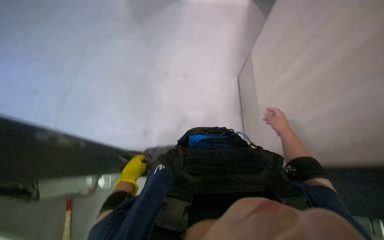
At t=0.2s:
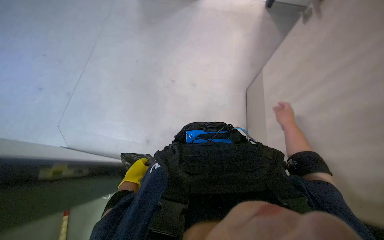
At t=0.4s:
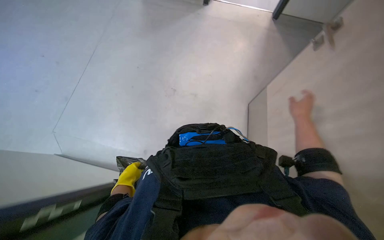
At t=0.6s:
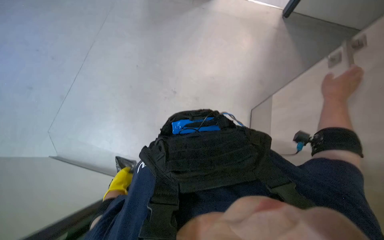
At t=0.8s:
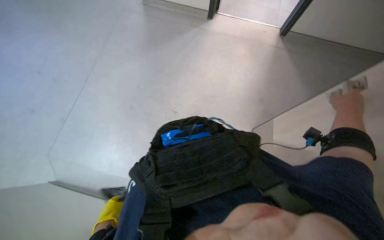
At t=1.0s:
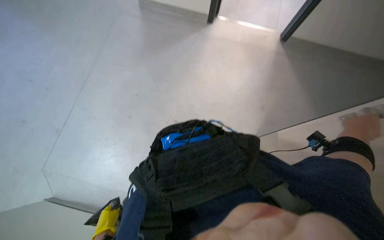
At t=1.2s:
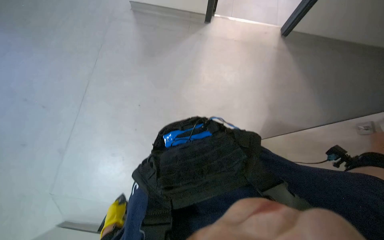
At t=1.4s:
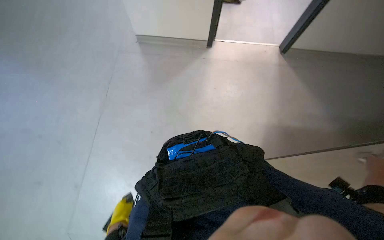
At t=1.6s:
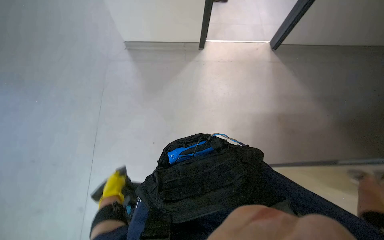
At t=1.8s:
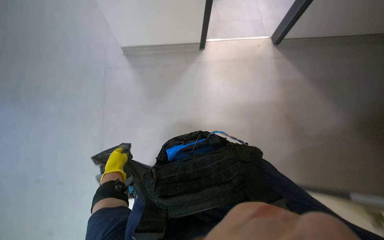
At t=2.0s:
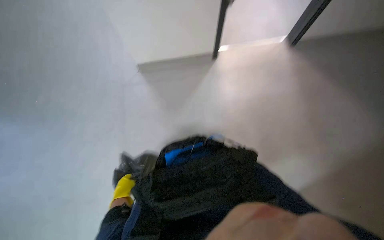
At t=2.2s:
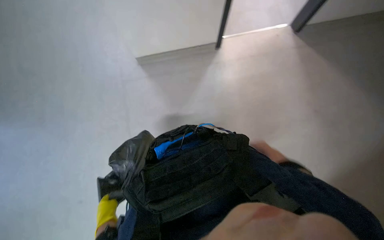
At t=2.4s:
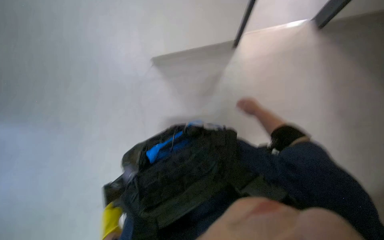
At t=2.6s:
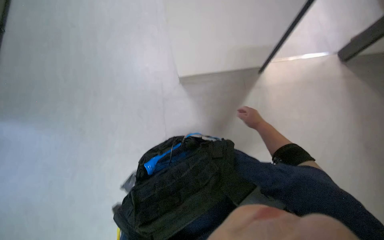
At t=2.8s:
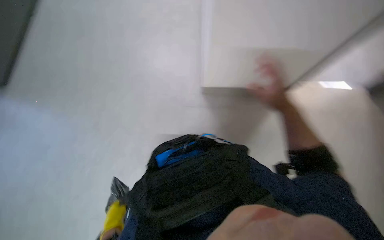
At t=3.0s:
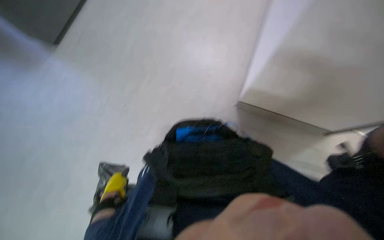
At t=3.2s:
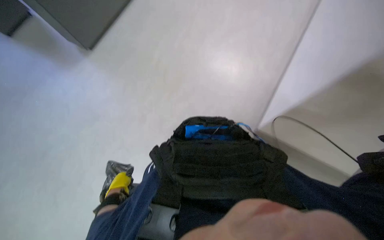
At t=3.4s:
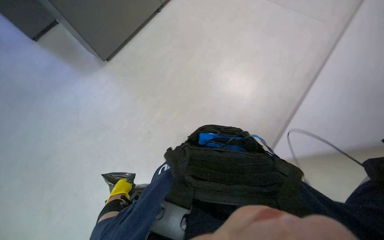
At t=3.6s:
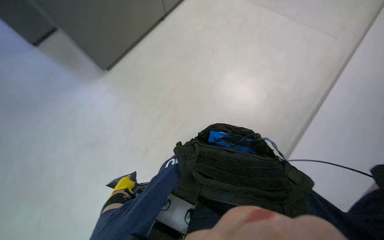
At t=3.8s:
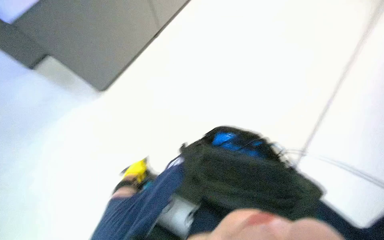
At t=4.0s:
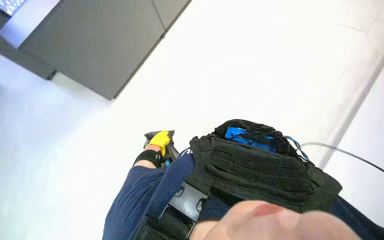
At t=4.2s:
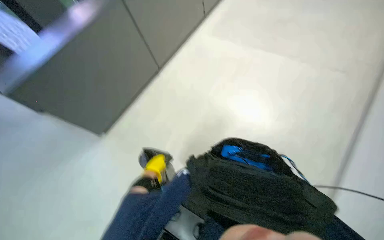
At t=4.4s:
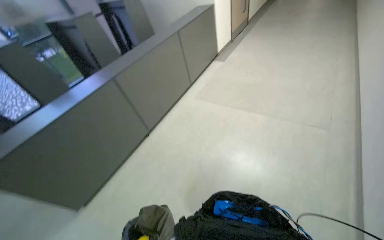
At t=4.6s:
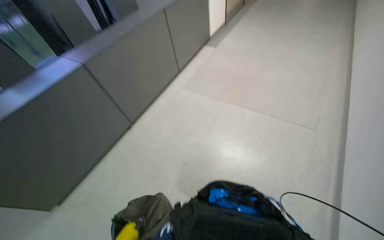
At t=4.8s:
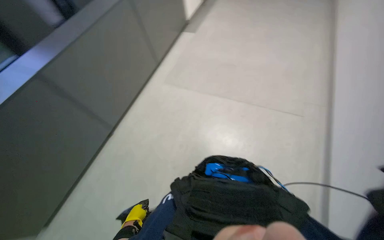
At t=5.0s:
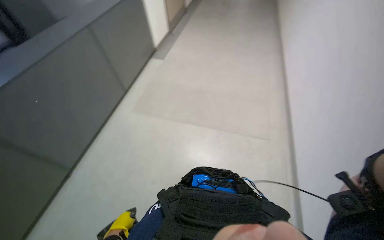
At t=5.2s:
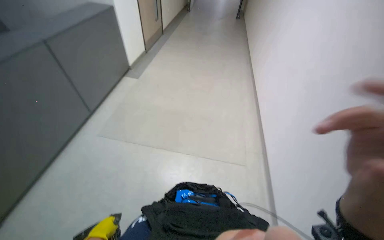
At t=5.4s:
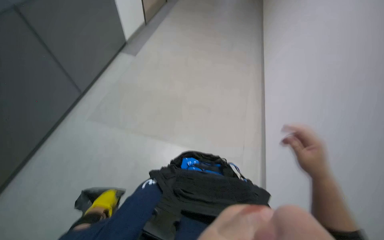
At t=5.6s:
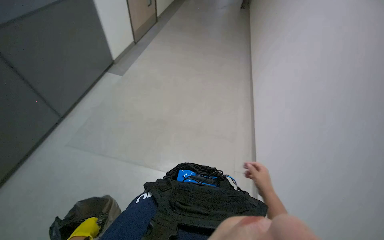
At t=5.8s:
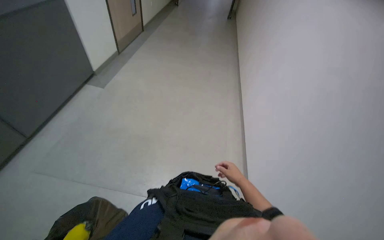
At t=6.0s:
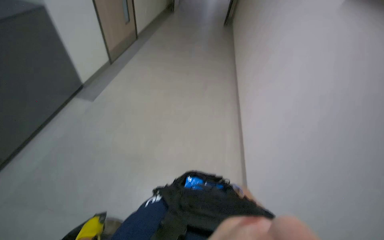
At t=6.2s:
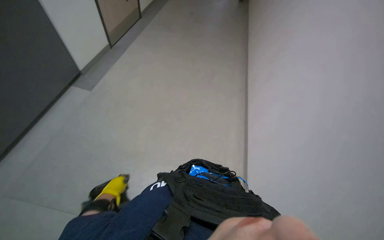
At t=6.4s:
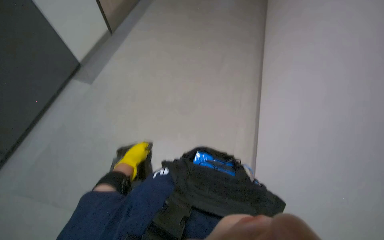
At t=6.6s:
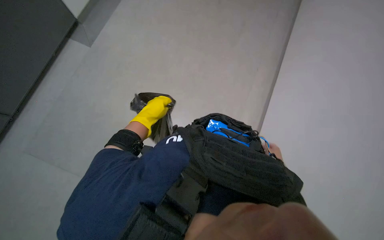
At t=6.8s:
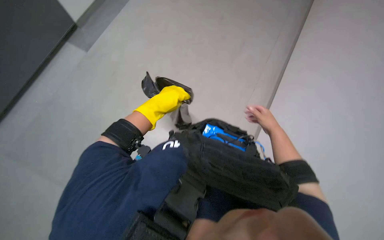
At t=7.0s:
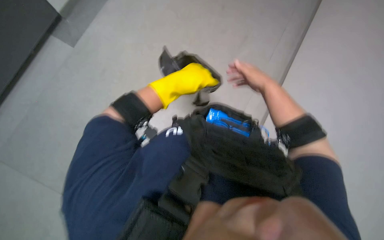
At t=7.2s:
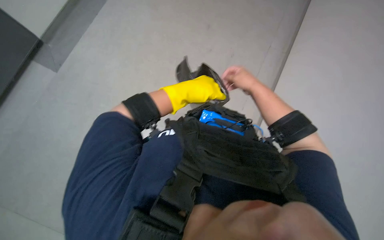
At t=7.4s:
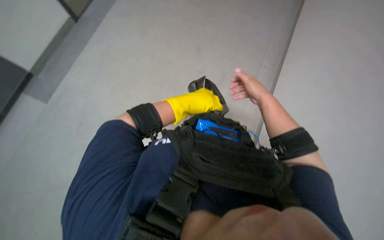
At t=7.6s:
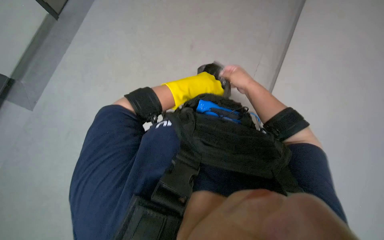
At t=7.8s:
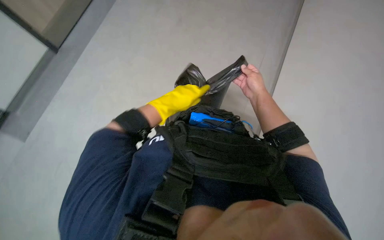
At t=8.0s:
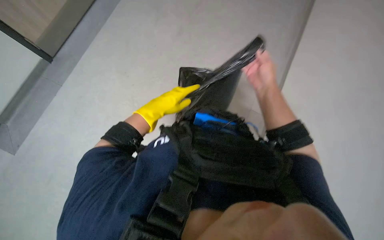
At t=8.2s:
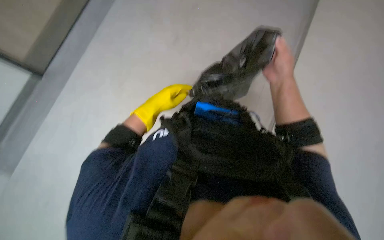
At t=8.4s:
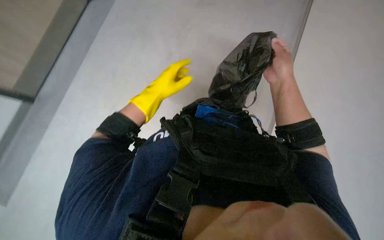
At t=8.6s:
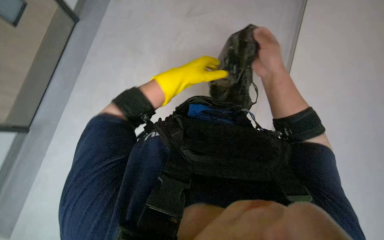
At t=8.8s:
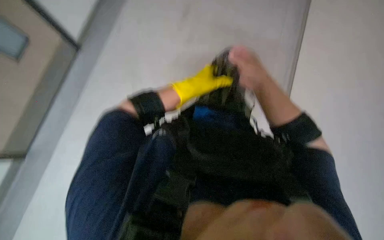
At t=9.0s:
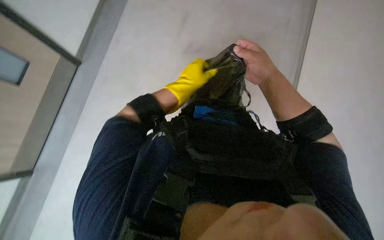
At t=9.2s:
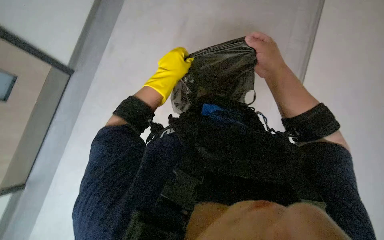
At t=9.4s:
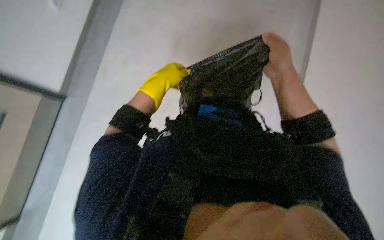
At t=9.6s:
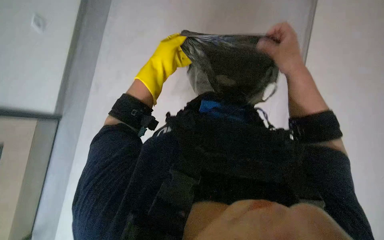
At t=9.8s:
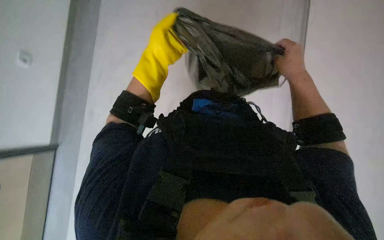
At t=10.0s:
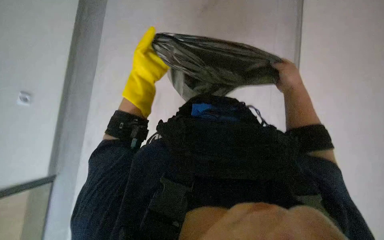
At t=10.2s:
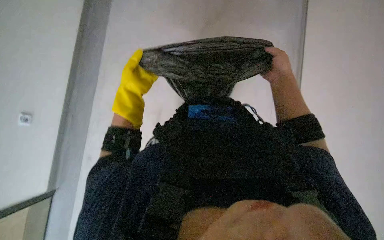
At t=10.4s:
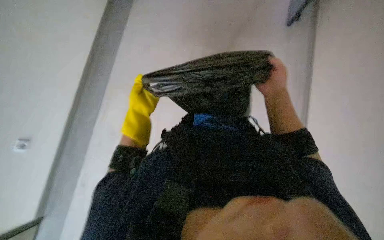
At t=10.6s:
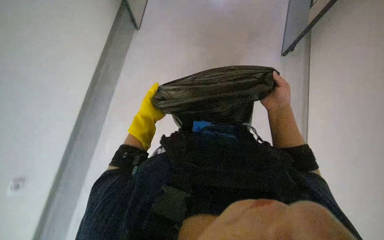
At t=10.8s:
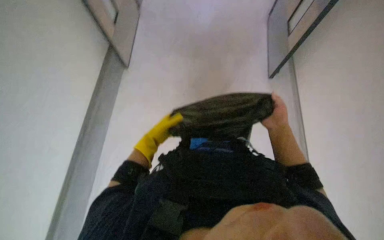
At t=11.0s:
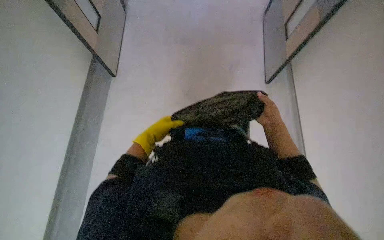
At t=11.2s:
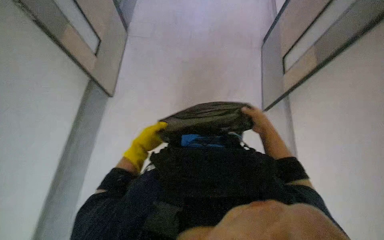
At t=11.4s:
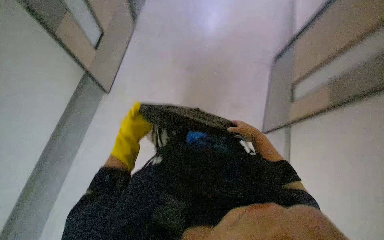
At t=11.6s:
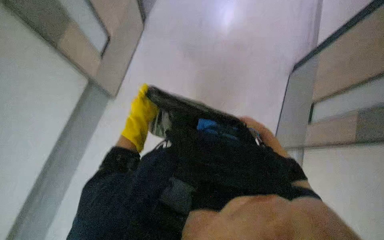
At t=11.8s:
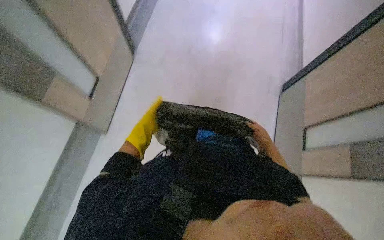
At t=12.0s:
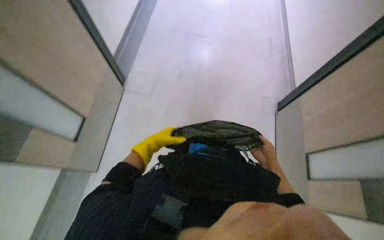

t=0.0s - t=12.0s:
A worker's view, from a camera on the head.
Job: managing trash.
The whole recording: Transporting collected trash. The worker walks while carrying a trash bag filled with collected debris.
t=0.0s - t=1.6s: The left hand goes roughly 15 cm to the left.
t=1.6s - t=3.0s: The head rotates some 25 degrees to the left. The wearer looks approximately 15 degrees further upward.
t=3.0s - t=4.4s: The left hand goes approximately 15 cm down the picture.
t=4.4s - t=6.0s: The view pans to the right by roughly 25 degrees.
t=6.0s - t=7.6s: The view tips downward by some 20 degrees.
t=7.6s - t=9.0s: The wearer looks approximately 15 degrees further upward. The left hand reaches about 10 cm to the left, then returns.
t=9.0s - t=10.4s: The right hand moves farther from the camera, approximately 10 cm. The left hand heads to the left, covering about 15 cm.
t=10.4s - t=12.0s: The view tips upward by roughly 25 degrees. The left hand travels farther from the camera by some 10 cm; the right hand heads down the picture, covering some 10 cm.

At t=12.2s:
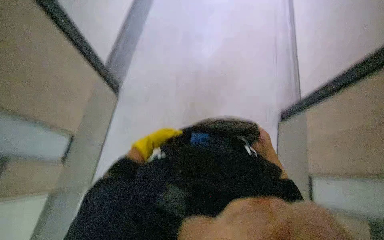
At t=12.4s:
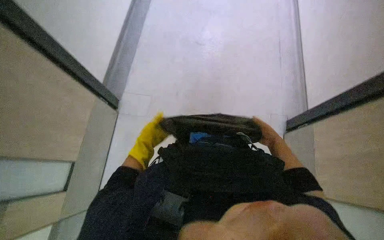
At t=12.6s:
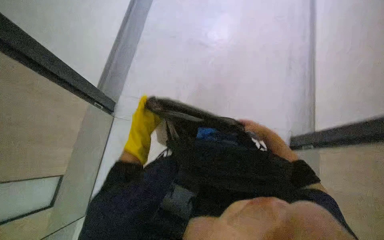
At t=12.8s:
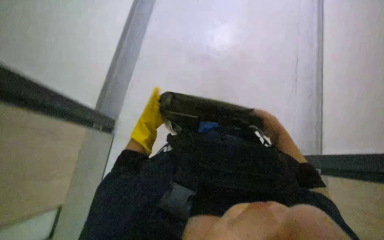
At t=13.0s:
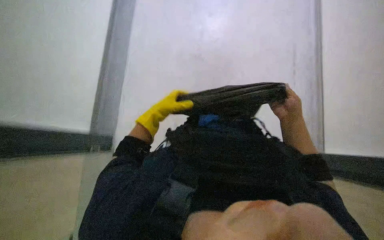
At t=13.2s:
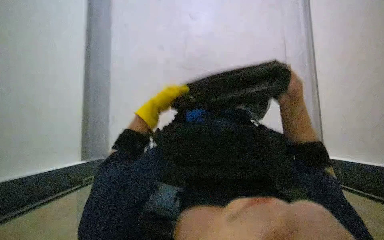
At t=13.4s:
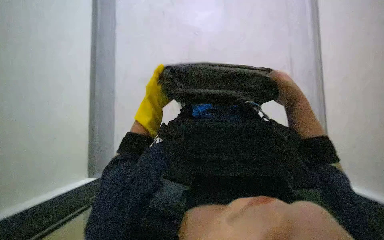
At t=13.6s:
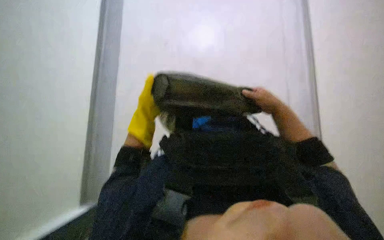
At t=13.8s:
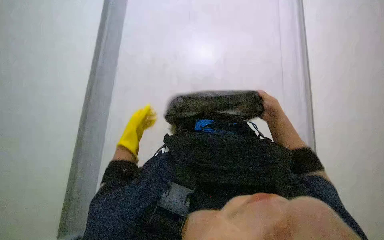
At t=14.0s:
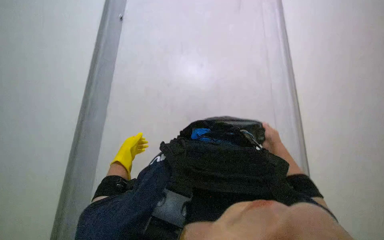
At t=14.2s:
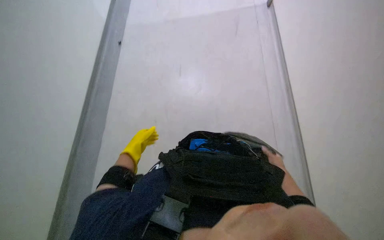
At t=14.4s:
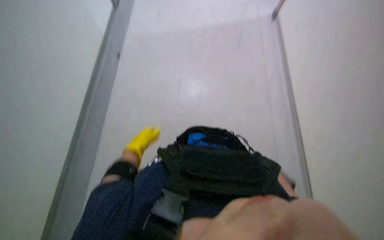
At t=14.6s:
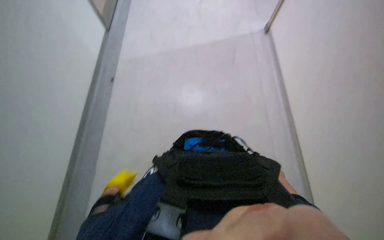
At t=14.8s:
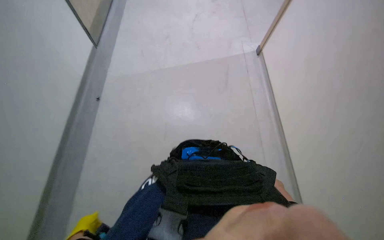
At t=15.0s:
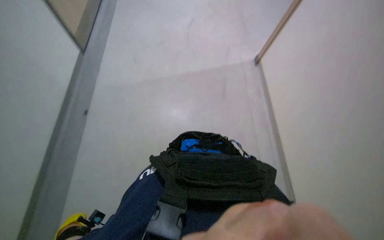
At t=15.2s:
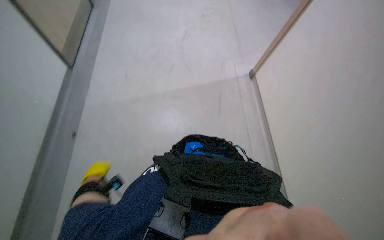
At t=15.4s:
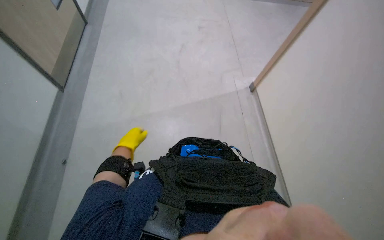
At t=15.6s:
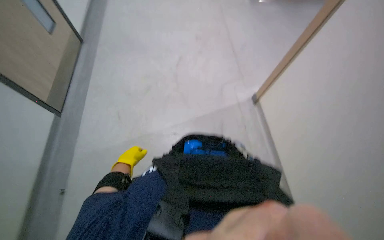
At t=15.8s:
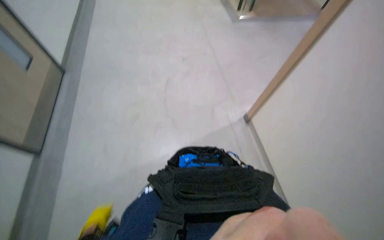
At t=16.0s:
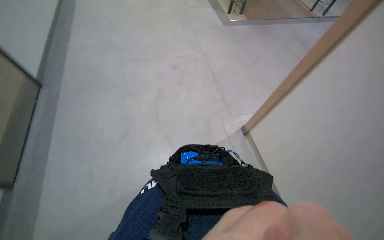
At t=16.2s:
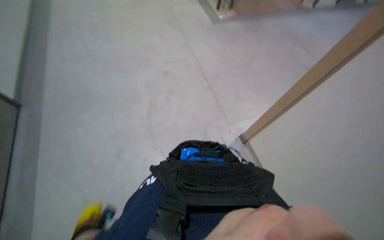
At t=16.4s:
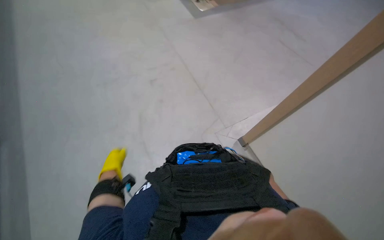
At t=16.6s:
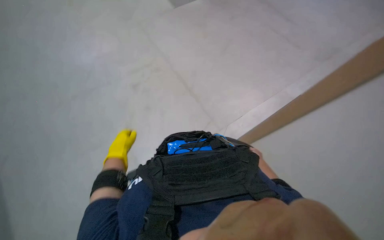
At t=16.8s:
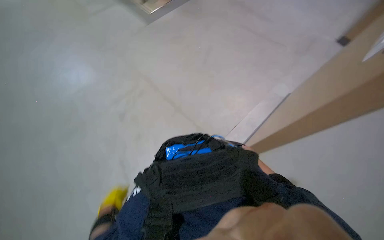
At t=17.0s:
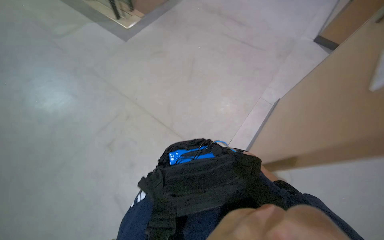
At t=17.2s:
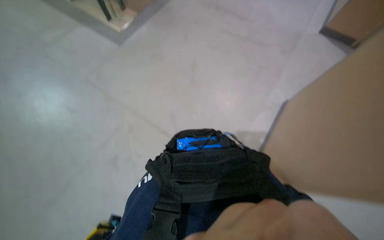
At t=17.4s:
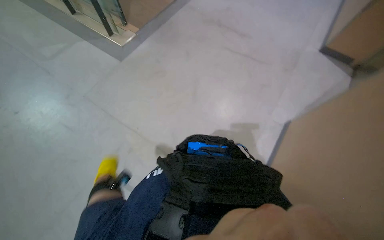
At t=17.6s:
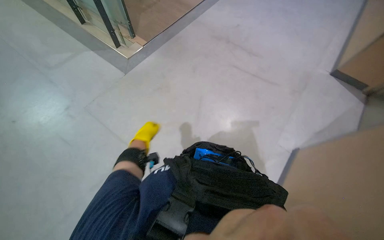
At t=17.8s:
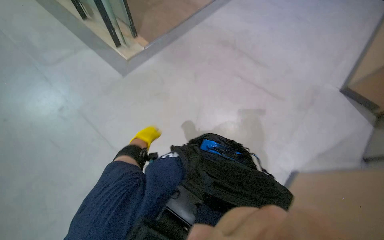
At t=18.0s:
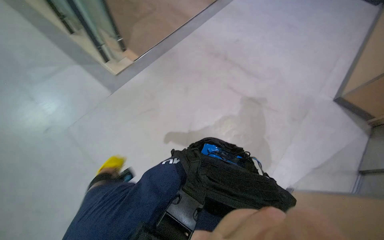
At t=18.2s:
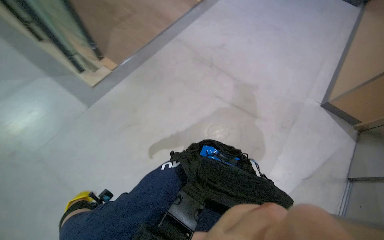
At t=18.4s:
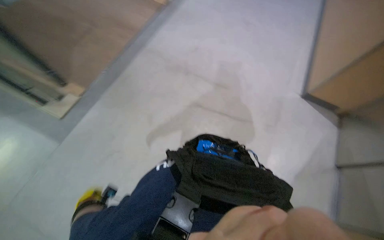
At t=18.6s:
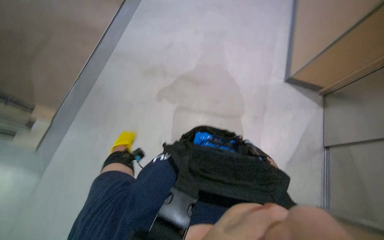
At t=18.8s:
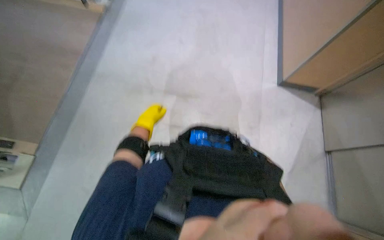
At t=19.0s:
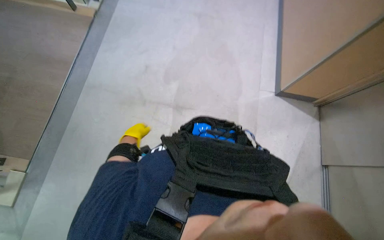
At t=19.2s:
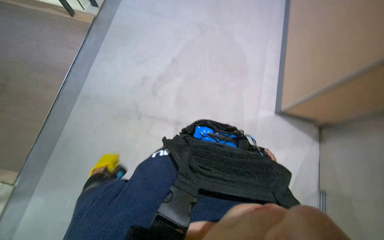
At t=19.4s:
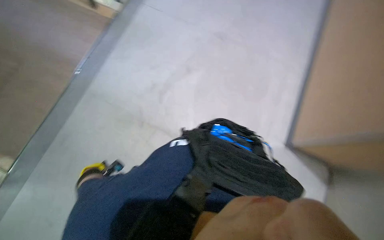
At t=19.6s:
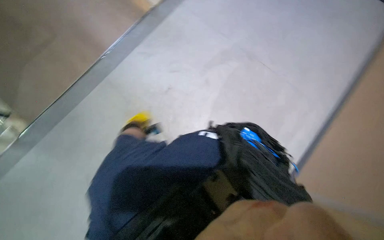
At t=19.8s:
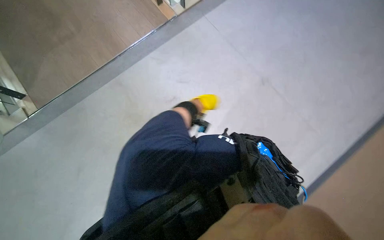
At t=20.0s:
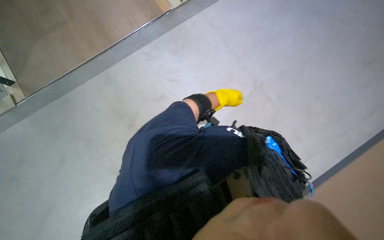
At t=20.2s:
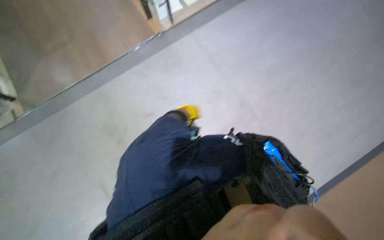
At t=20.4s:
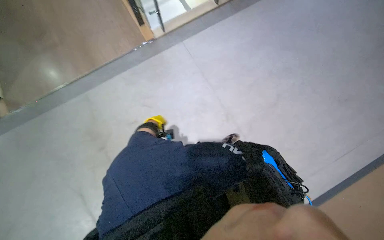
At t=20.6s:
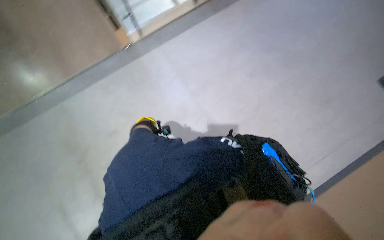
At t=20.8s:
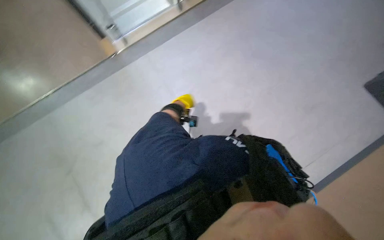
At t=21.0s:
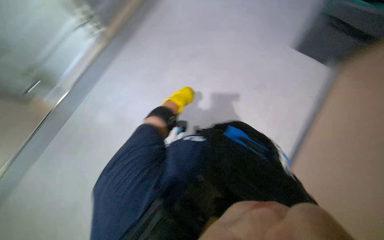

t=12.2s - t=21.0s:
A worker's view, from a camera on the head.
Job: managing trash.
The whole recording: Transporting collected trash. The worker walks while carrying a trash bag filled with collected debris.
t=12.2s - t=13.6s: The hands both shift up the picture by approximately 15 cm.
t=13.6s - t=15.2s: The view tips upward by roughly 25 degrees.
t=15.2s - t=16.6s: The head rotates about 20 degrees to the right. The wearer looks approximately 15 degrees further upward.
t=16.6s - t=18.0s: The camera travels approximately 80 cm.
t=18.0s - t=19.6s: The head travels some 40 cm. The view tilts roughly 15 degrees upward.
t=19.6s - t=21.0s: The view pans to the right by some 15 degrees.
